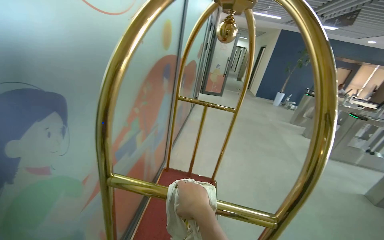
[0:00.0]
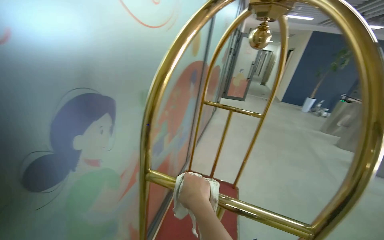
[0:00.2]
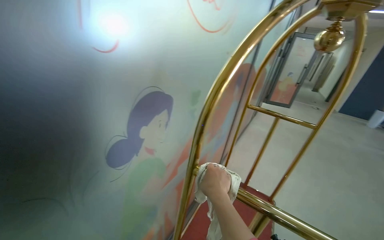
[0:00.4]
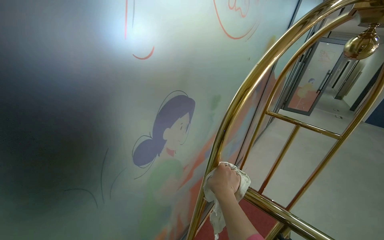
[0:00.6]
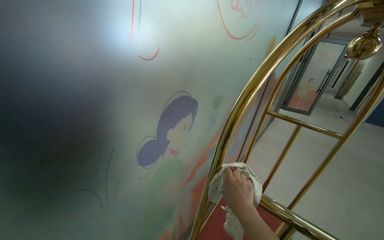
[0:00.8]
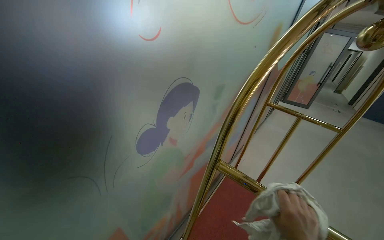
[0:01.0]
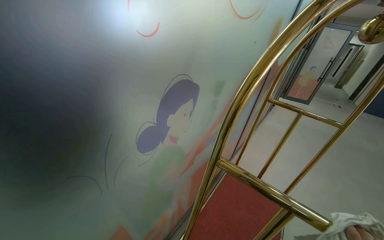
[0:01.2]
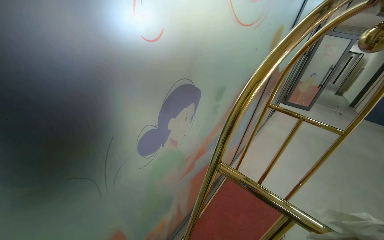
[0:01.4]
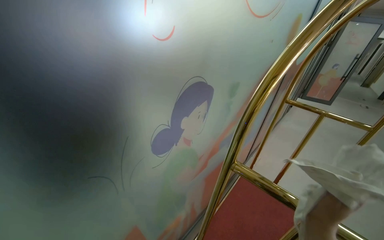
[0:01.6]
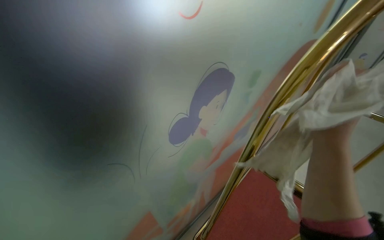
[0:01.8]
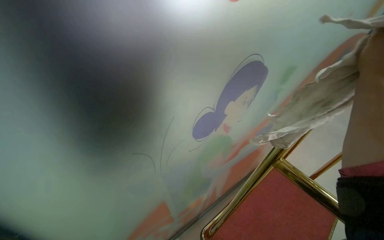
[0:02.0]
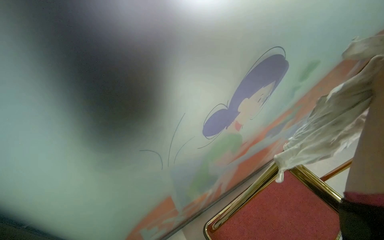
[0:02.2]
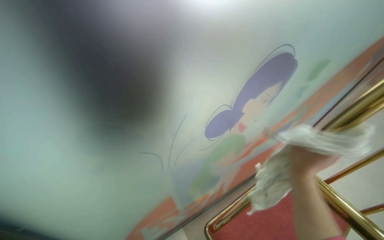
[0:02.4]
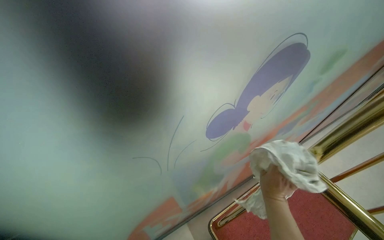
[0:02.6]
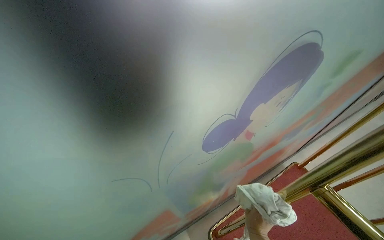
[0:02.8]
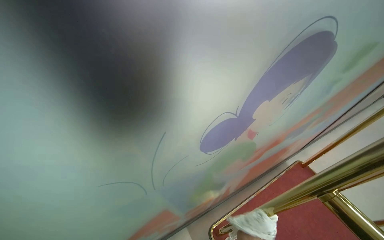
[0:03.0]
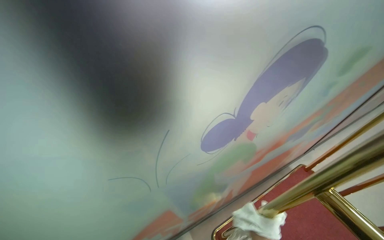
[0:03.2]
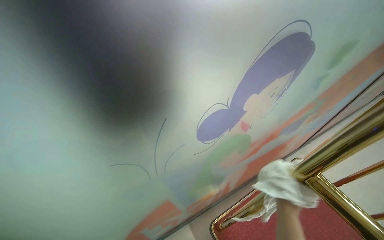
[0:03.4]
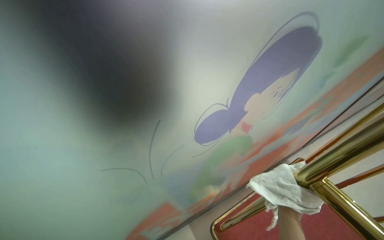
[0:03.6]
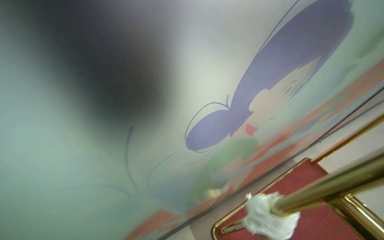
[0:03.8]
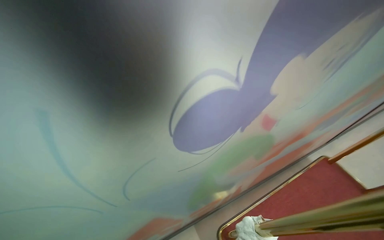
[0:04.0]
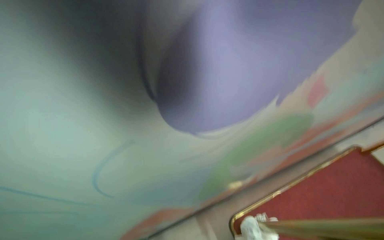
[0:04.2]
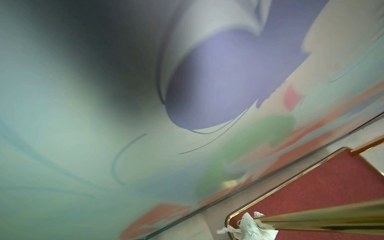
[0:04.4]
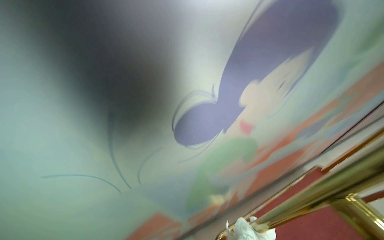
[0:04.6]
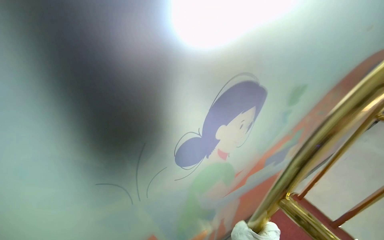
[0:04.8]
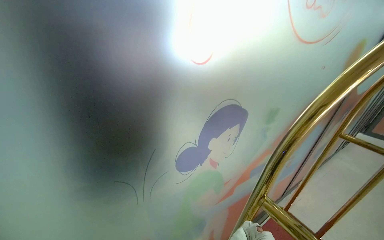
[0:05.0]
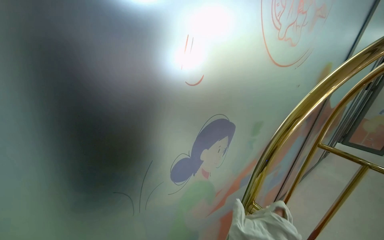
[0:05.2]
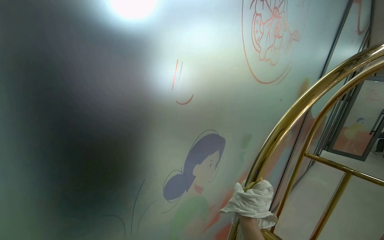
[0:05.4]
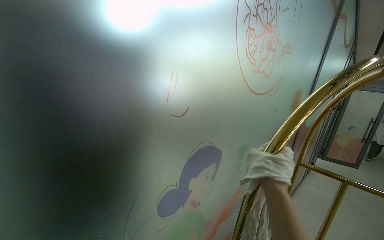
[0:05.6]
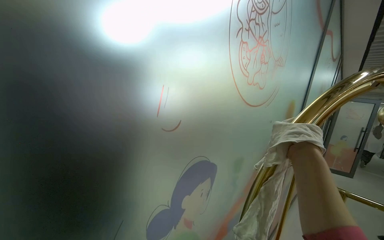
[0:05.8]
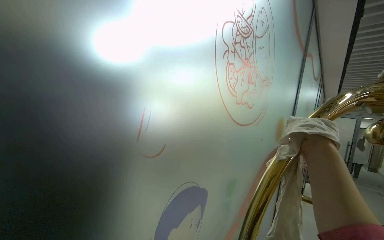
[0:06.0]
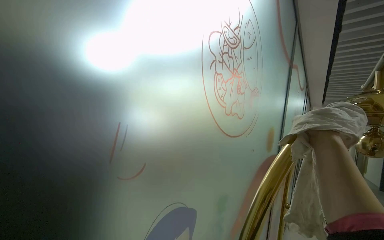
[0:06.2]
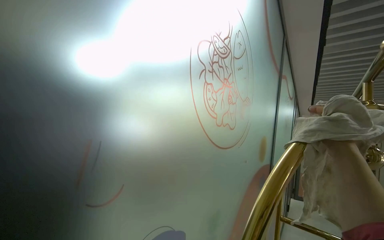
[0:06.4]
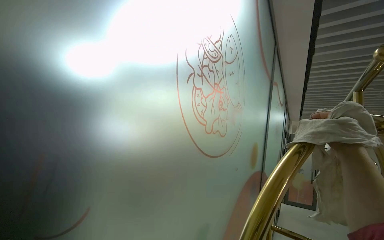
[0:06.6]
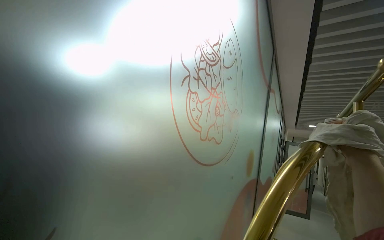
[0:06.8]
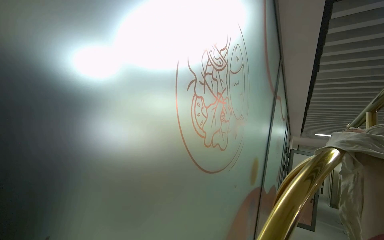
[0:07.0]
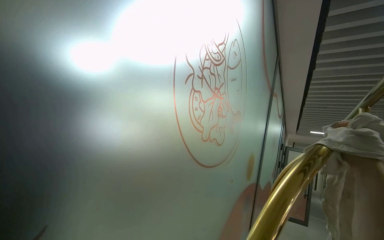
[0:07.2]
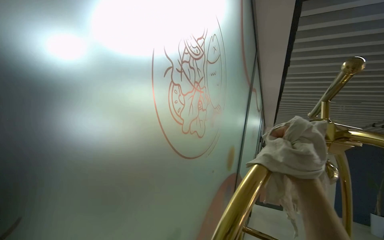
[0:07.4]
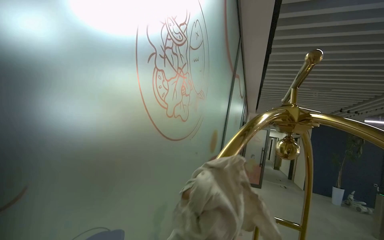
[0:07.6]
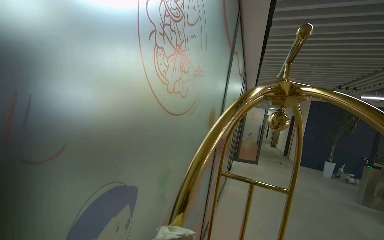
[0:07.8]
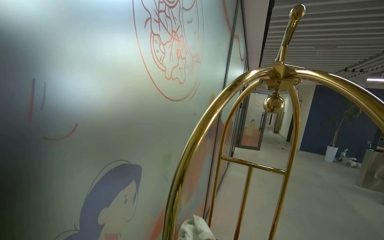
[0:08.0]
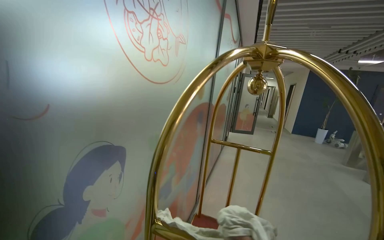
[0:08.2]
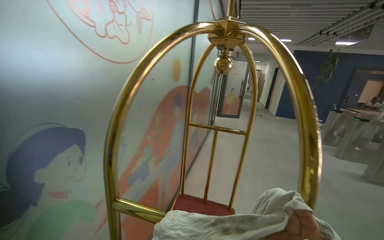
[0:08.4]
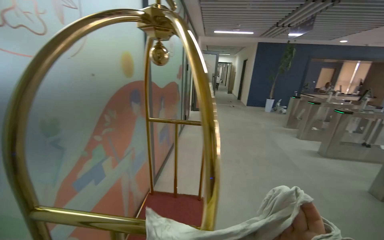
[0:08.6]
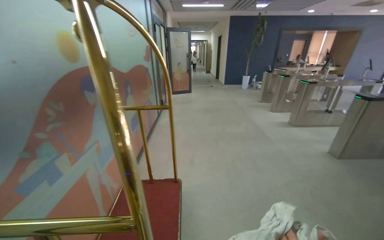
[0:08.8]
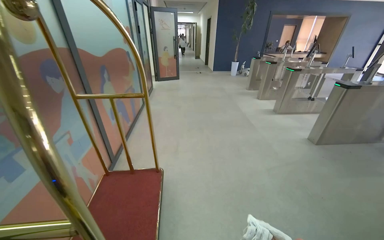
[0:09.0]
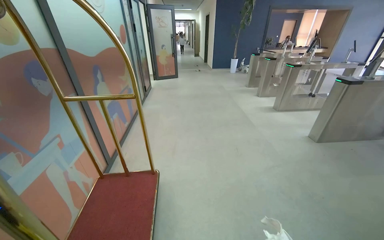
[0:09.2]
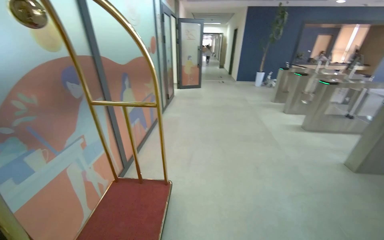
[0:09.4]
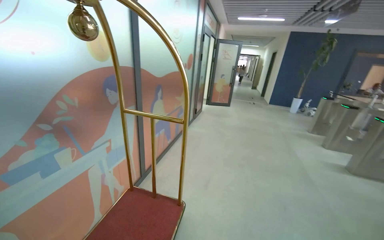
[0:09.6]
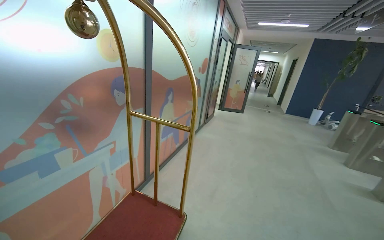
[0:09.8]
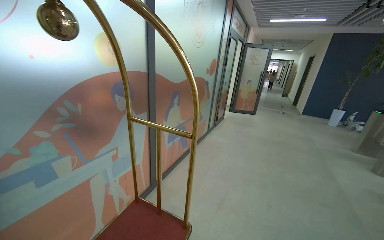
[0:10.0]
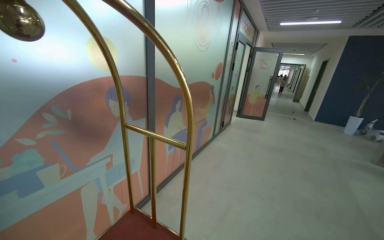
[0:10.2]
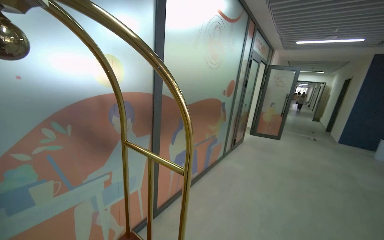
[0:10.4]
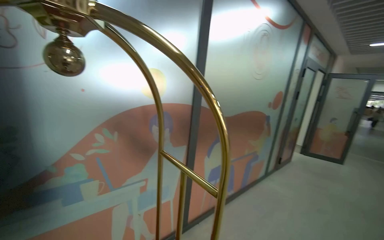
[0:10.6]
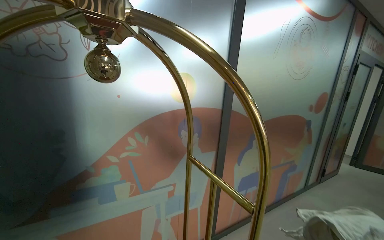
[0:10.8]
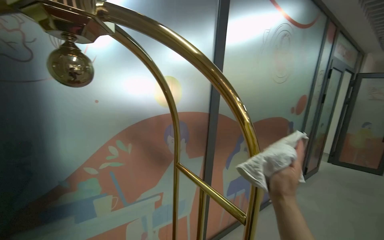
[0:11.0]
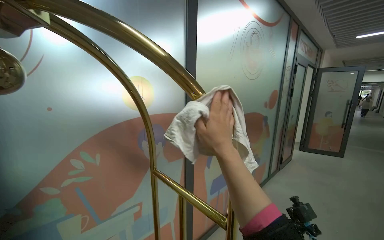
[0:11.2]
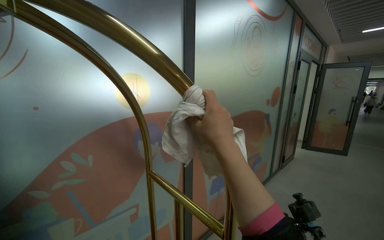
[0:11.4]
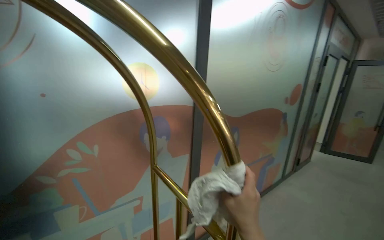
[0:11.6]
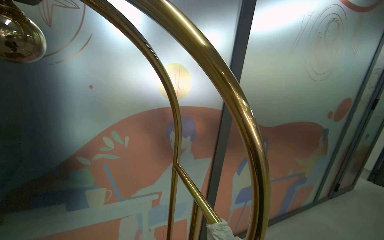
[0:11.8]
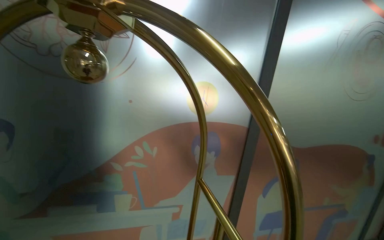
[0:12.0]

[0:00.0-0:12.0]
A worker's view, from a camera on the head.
Job: wiping surfaces.
The whole recording: Cleaning luggage cart. The worker wipes the golden luggage cart with a white cloth.
0:00.0 to 0:01.6: The head rotates approximately 30 degrees to the left.
0:01.6 to 0:03.0: The head turns to the left by approximately 20 degrees. The view tips downward by roughly 15 degrees.
0:04.4 to 0:06.0: The view swings approximately 20 degrees to the right. The camera pitches upward, by roughly 35 degrees.
0:06.0 to 0:07.6: The camera sweeps to the right, by about 20 degrees.
0:07.6 to 0:09.0: The head travels roughly 70 cm. The head turns to the right by roughly 30 degrees. The wearer looks roughly 35 degrees further downward.
0:09.0 to 0:10.4: The camera travels about 60 cm. The wearer's head swings about 40 degrees to the left. The camera pitches upward, by roughly 15 degrees.
0:10.4 to 0:12.0: The wearer looks about 40 degrees further to the left.

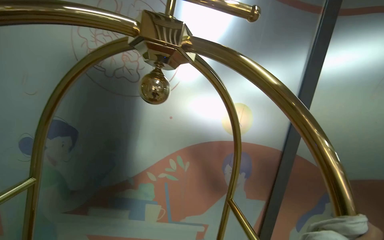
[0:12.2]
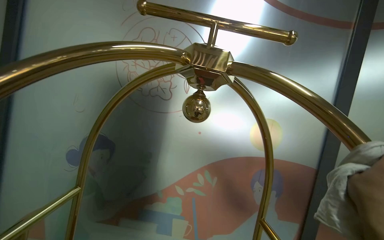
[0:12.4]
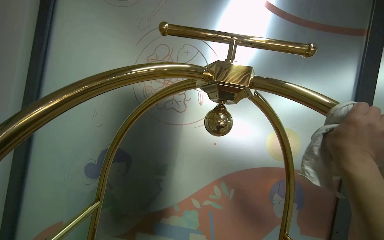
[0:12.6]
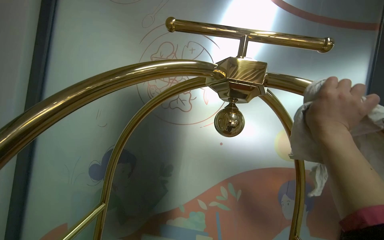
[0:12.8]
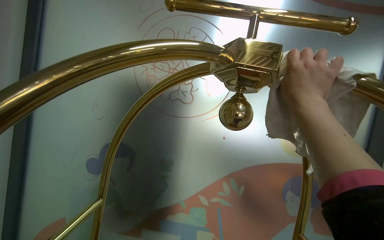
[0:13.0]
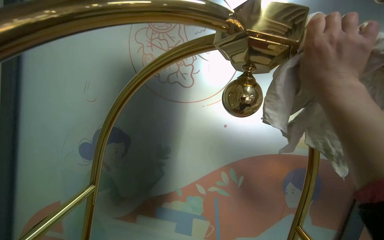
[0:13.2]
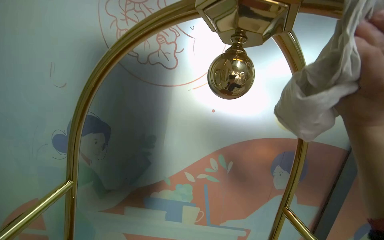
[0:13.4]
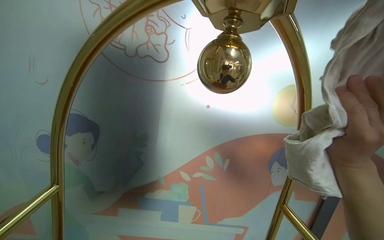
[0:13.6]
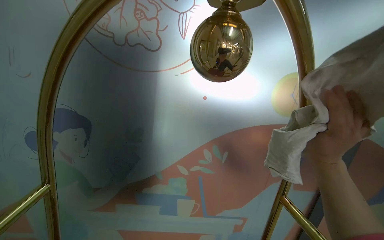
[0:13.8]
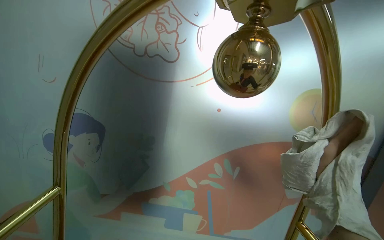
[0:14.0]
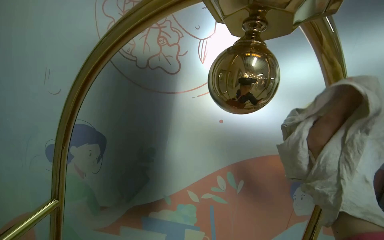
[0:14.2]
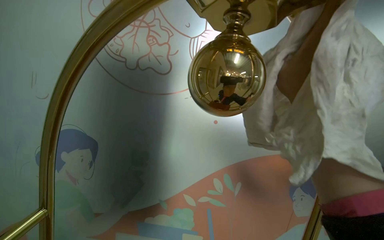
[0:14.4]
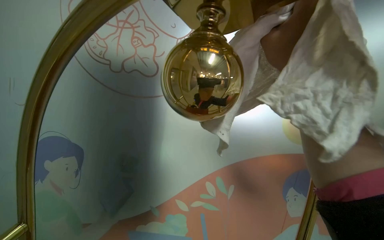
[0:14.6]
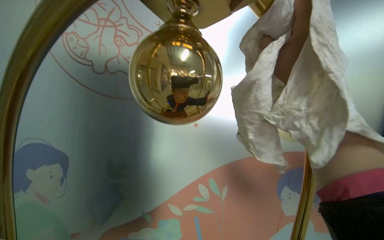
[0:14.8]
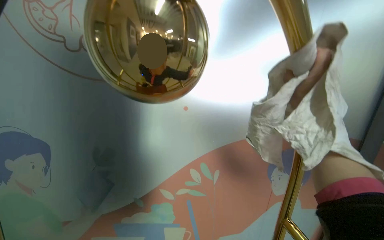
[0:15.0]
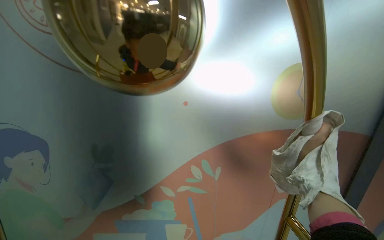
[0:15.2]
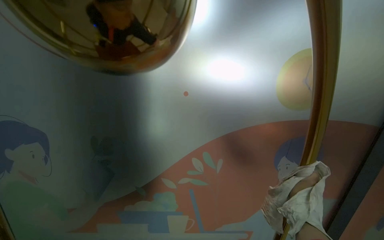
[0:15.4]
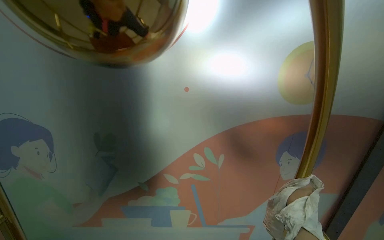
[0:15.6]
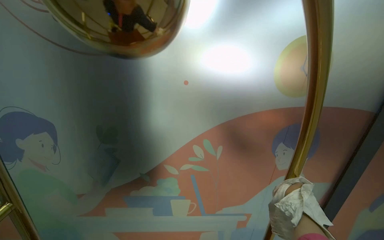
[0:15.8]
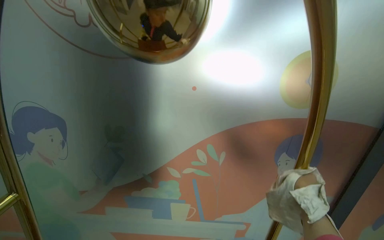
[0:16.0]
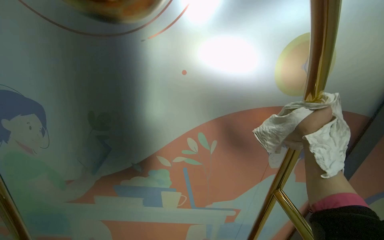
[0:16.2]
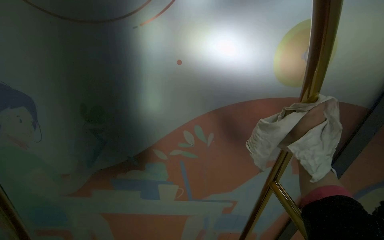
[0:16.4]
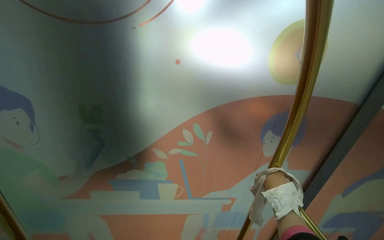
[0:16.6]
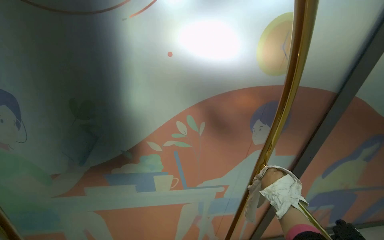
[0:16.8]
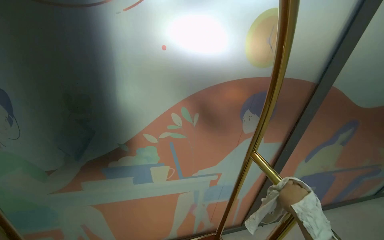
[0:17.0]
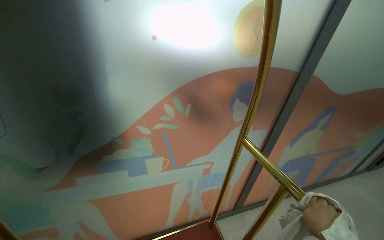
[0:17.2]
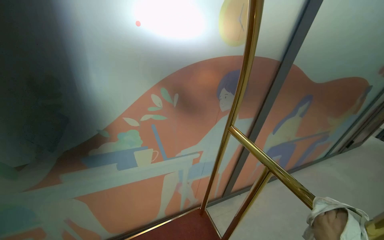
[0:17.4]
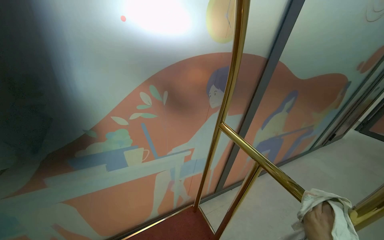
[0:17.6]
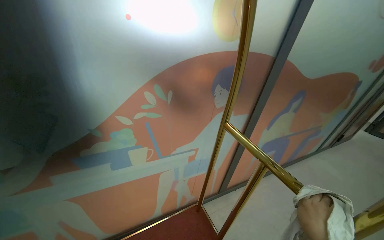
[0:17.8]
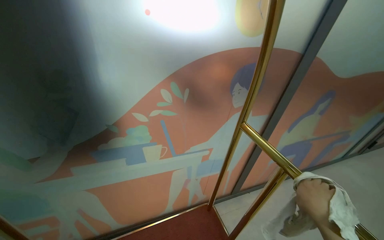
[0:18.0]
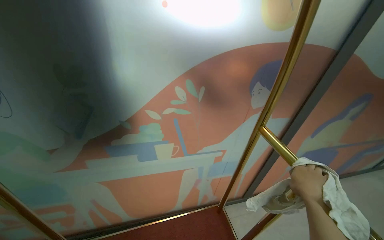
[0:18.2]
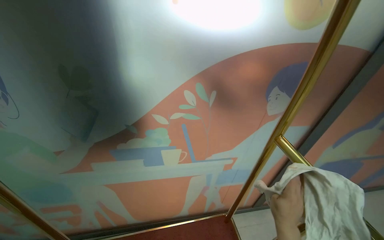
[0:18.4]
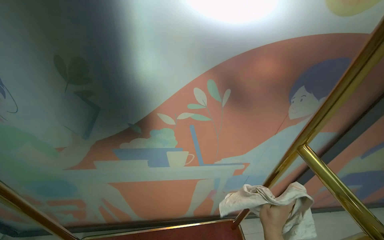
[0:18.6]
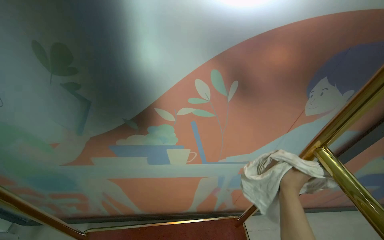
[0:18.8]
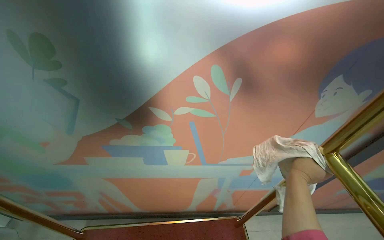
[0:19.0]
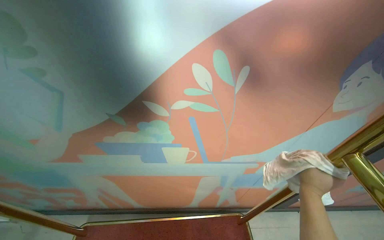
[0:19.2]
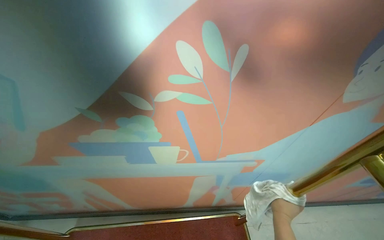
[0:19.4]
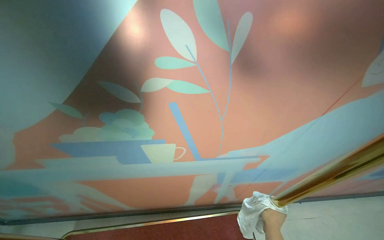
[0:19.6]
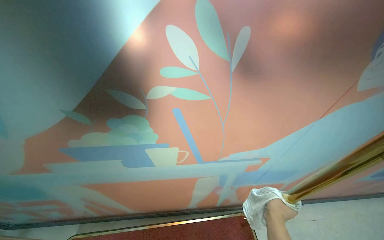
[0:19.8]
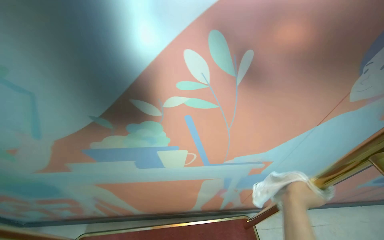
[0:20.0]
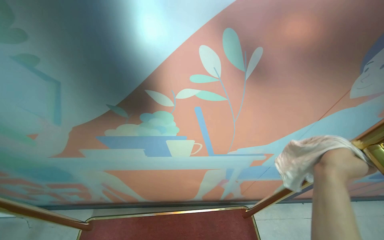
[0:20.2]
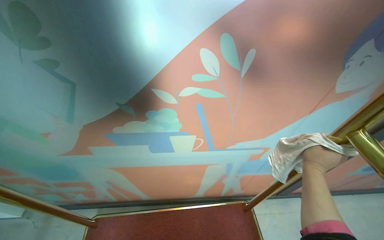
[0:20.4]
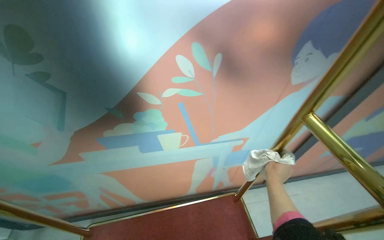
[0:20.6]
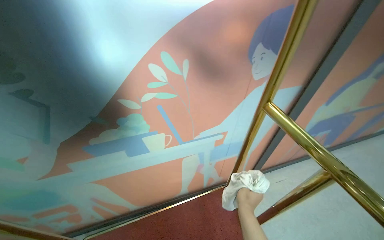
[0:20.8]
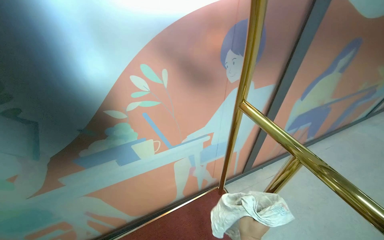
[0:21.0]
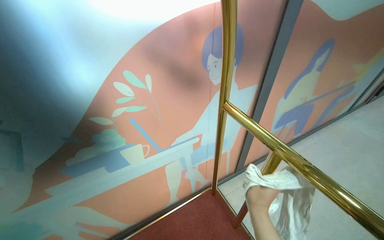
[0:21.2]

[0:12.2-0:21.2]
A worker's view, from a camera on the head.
Job: wiping surfaces.
The whole recording: Cleaning luggage cart. The worker wipes the golden luggage cart with a white cloth.
0:18.2 to 0:19.8: The right hand swings up and down the picture, about 15 cm each way, with 2 reversals.
0:19.8 to 0:21.2: The wearer looks about 25 degrees further to the right. The right hand reaches about 15 cm up the picture, then returns.
